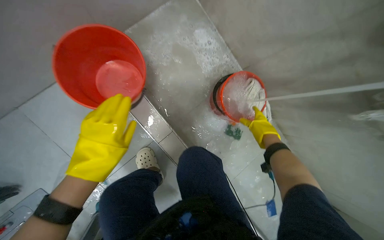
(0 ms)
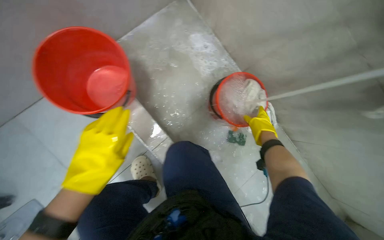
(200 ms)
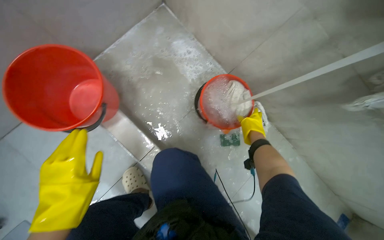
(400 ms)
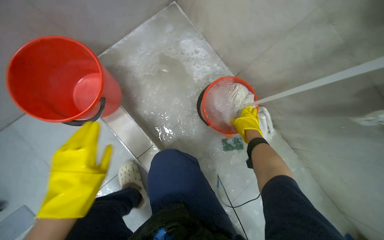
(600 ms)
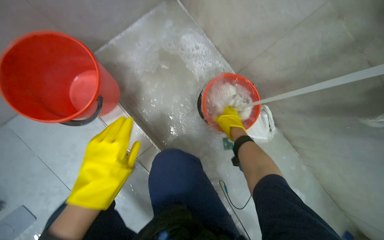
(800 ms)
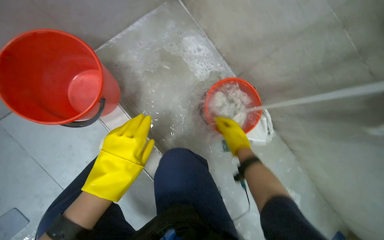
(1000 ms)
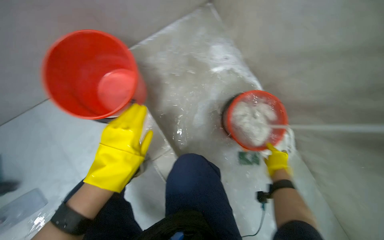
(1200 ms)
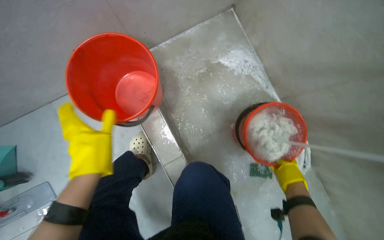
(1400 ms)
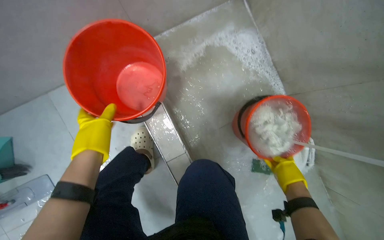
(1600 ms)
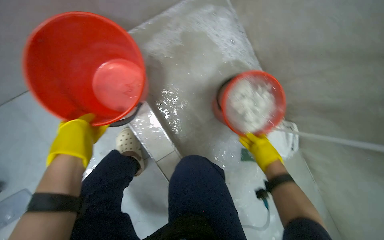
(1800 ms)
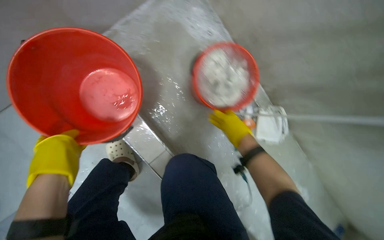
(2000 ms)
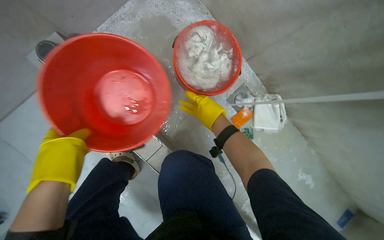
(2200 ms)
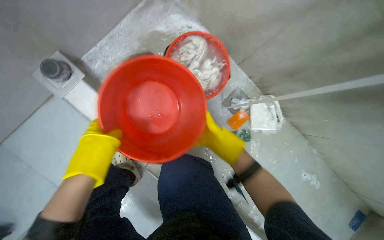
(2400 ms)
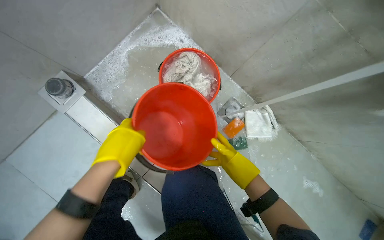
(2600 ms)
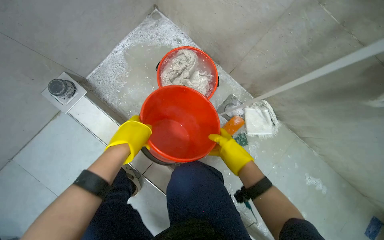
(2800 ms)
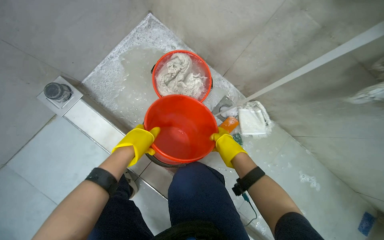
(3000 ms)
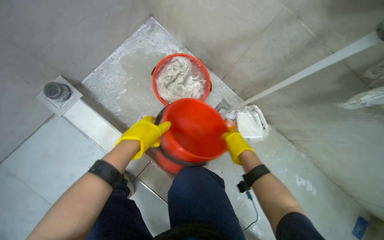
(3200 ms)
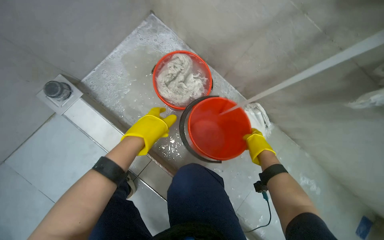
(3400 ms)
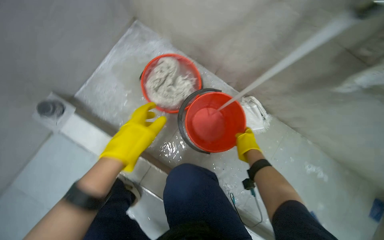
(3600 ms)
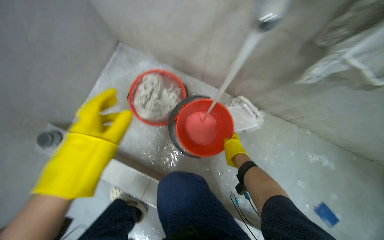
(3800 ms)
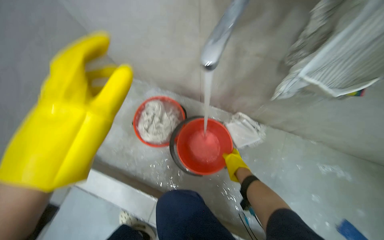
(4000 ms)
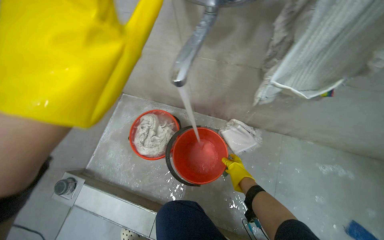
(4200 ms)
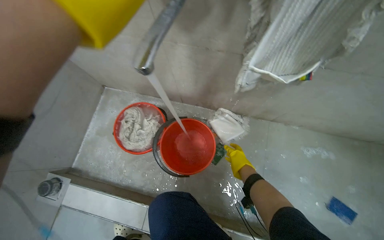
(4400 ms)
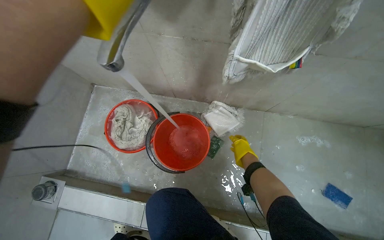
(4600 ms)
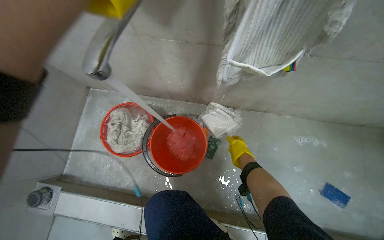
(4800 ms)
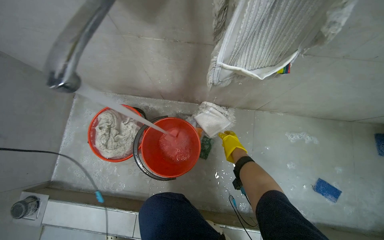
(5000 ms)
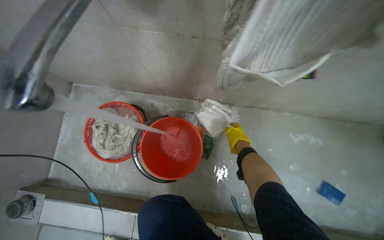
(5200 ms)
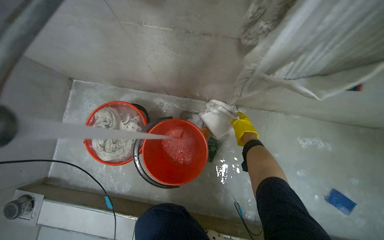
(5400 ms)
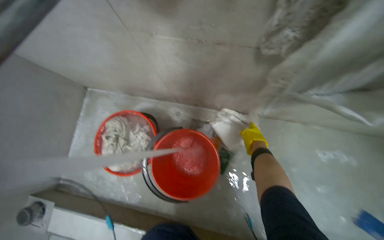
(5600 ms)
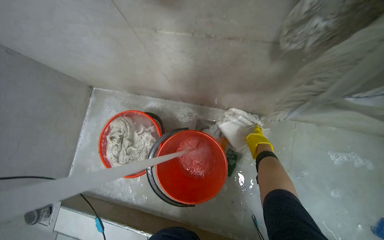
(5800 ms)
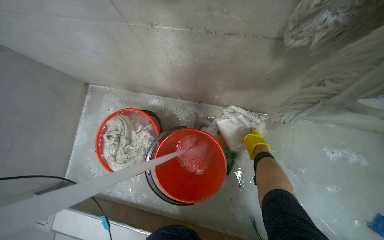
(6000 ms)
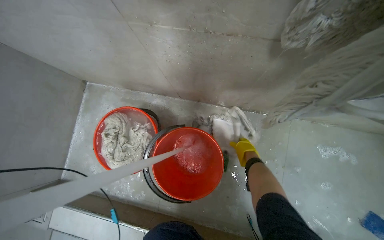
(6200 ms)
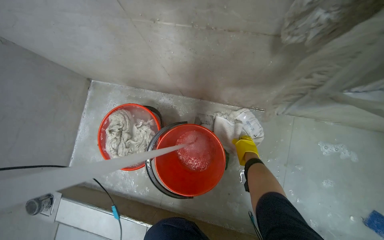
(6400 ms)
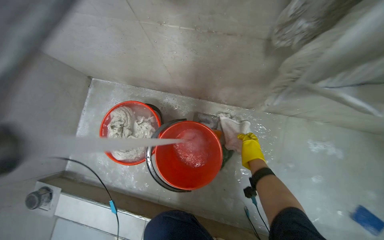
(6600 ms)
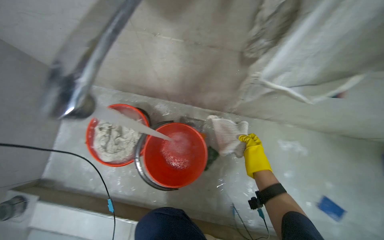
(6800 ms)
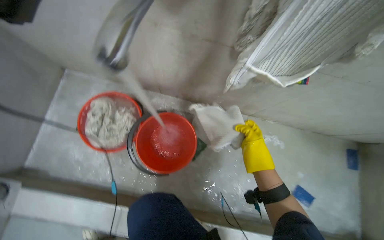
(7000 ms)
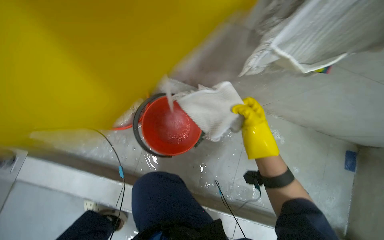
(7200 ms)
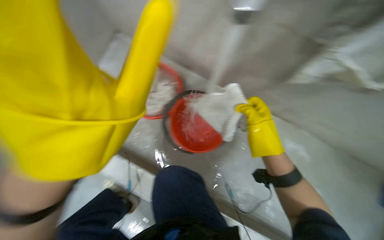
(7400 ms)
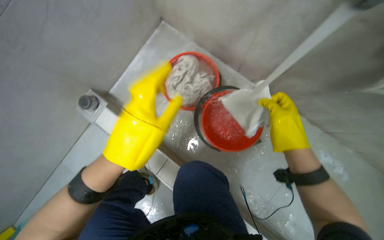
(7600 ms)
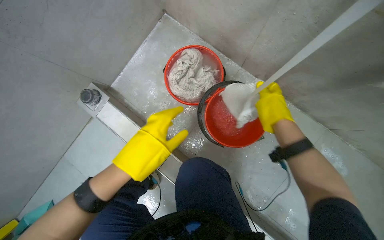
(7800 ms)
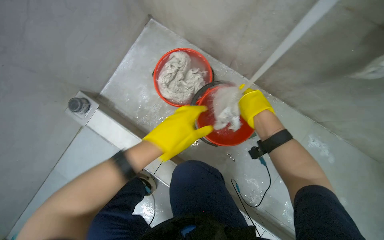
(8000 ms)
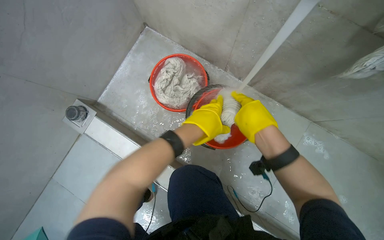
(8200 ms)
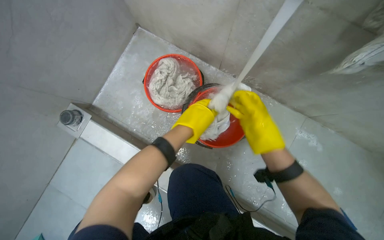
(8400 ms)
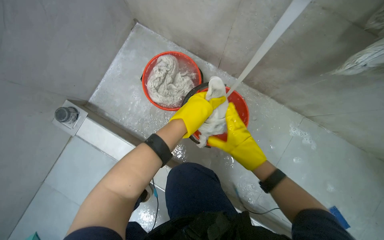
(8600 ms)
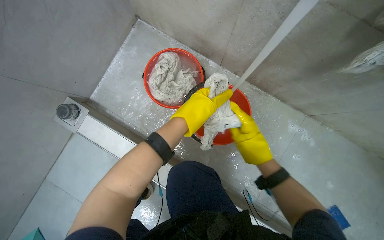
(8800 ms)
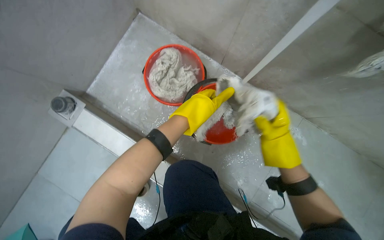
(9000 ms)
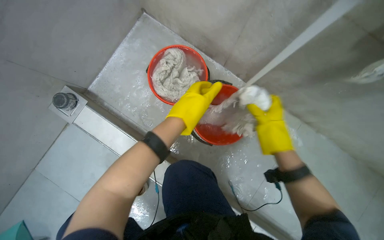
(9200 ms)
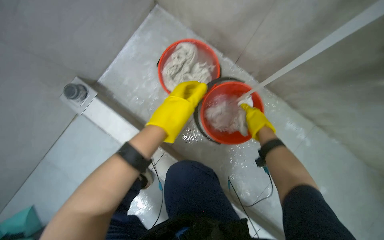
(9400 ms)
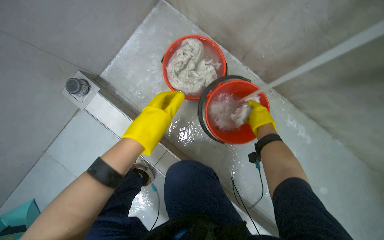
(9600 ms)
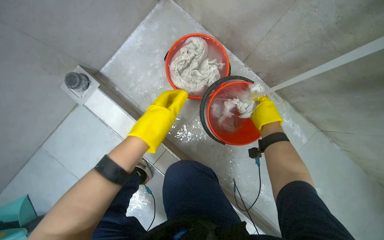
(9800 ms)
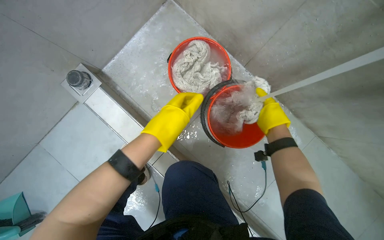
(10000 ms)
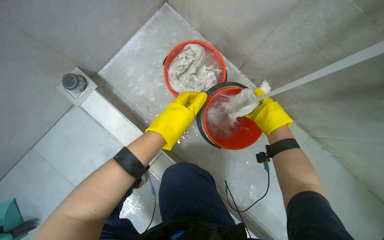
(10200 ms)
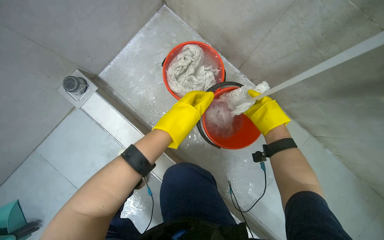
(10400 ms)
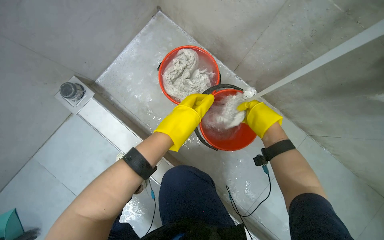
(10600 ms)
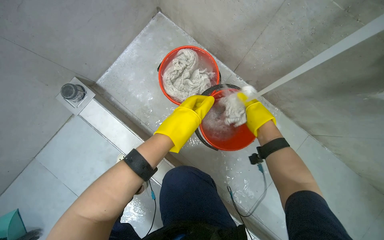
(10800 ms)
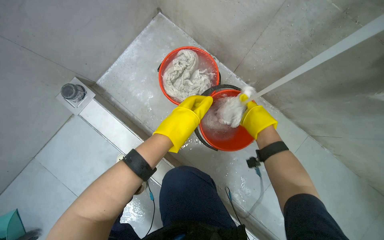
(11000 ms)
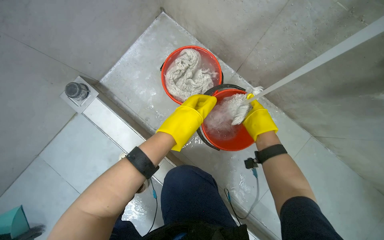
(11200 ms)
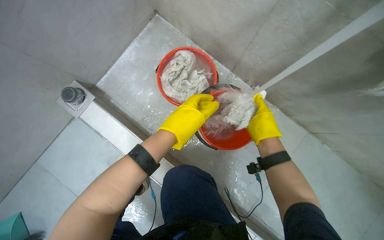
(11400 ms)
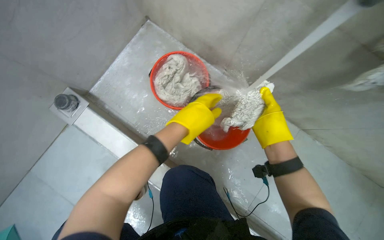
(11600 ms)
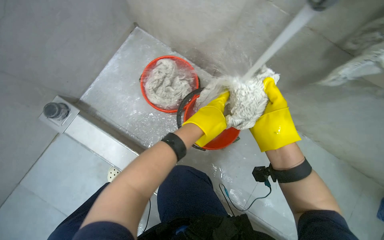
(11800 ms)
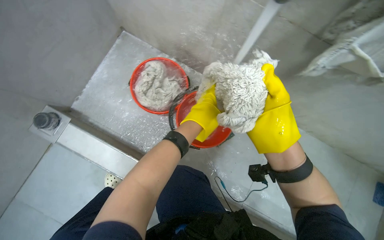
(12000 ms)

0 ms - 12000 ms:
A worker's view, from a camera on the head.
Job: preparing cleaning supplies.
The whole recording: Filling buckets and rinsing cleaning items. The worker fills multiple buckets with water and rinses various cleaning cloths and mop heads under a faucet.
0 ms - 1600 ms: The wearer looks some 15 degrees further to the left. The right hand goes to the left and returns, about 5 cm each way.
1600 ms - 3000 ms: The left hand heads to the right, covering roughly 20 cm.
3000 ms - 4400 ms: The scene turns roughly 25 degrees counterclockwise in the picture.
4400 ms - 6000 ms: The right hand heads up the picture, covering some 15 cm.
6000 ms - 7600 ms: The scene turns roughly 25 degrees clockwise in the picture.
7600 ms - 9000 ms: The right hand is displaced farther from the camera by roughly 10 cm, while the left hand travels to the right by about 10 cm.
10400 ms - 12000 ms: The left hand is displaced to the right by some 15 cm. Meanwhile the right hand moves nearer to the camera, approximately 15 cm.

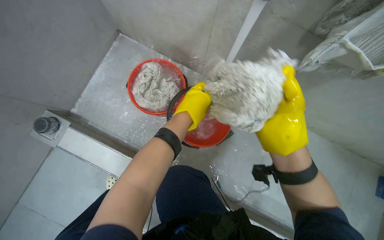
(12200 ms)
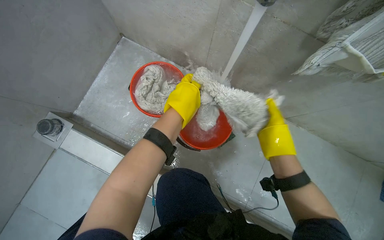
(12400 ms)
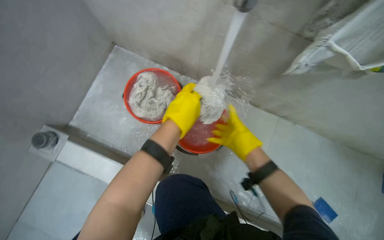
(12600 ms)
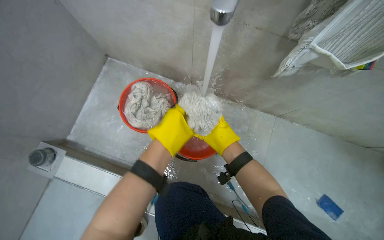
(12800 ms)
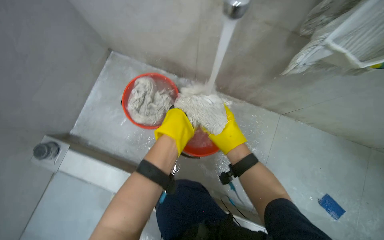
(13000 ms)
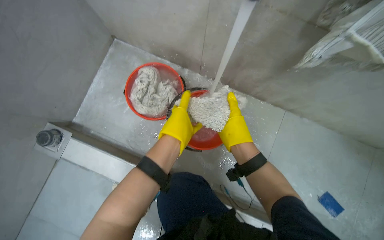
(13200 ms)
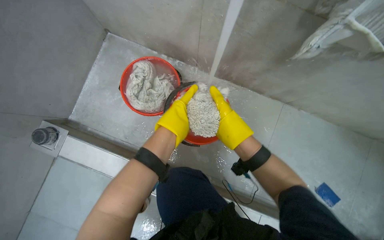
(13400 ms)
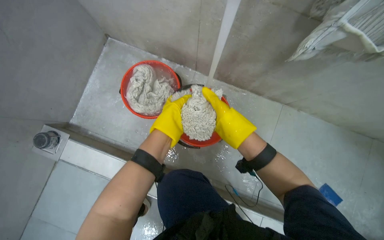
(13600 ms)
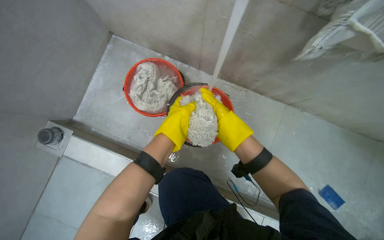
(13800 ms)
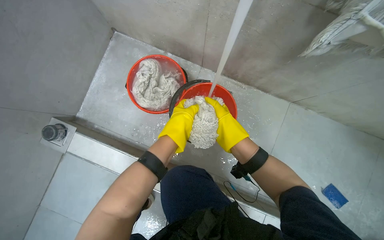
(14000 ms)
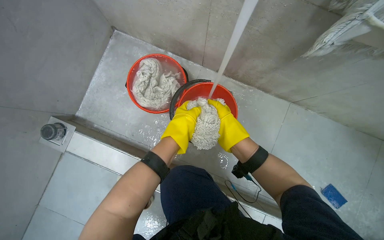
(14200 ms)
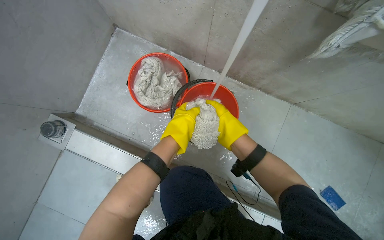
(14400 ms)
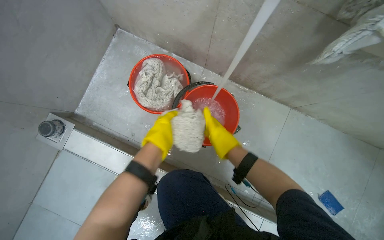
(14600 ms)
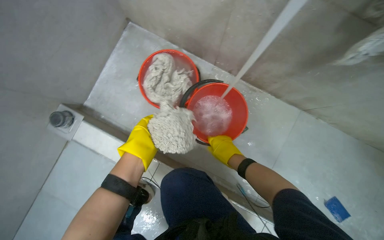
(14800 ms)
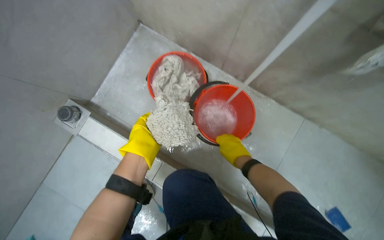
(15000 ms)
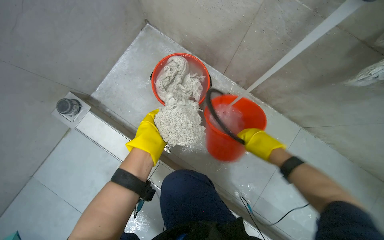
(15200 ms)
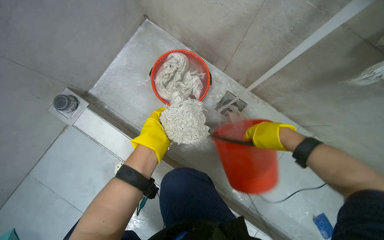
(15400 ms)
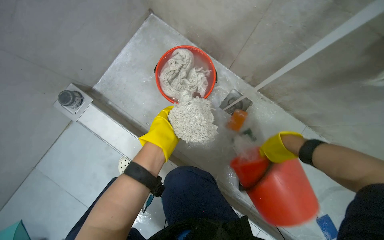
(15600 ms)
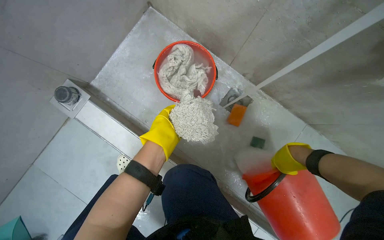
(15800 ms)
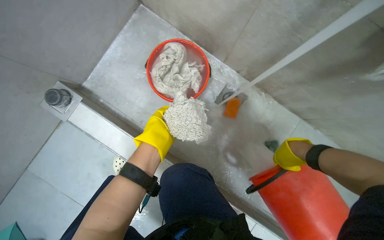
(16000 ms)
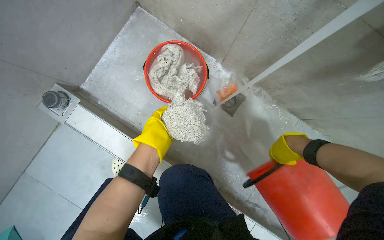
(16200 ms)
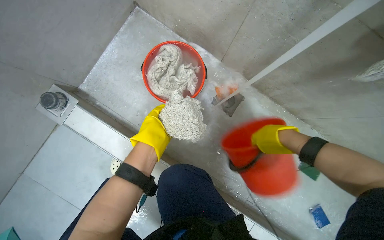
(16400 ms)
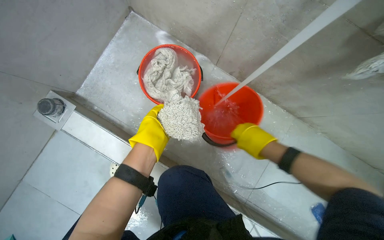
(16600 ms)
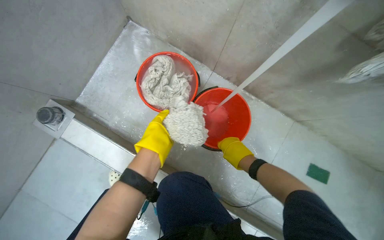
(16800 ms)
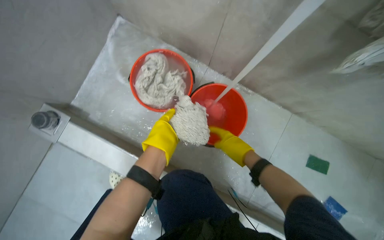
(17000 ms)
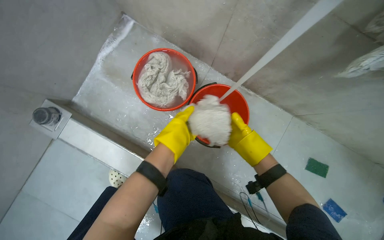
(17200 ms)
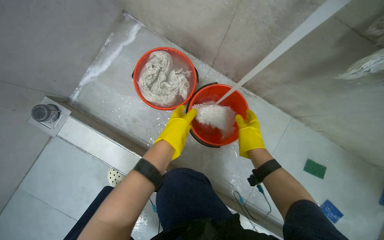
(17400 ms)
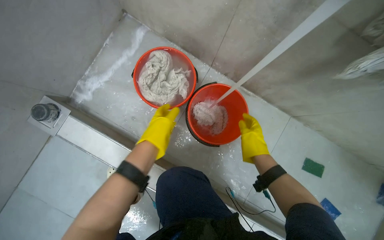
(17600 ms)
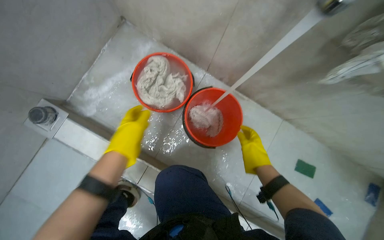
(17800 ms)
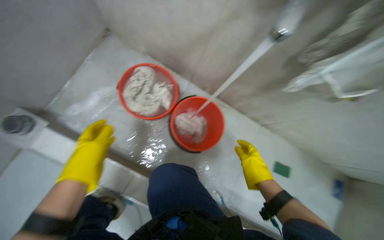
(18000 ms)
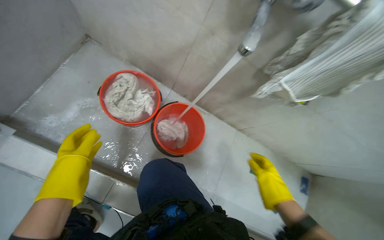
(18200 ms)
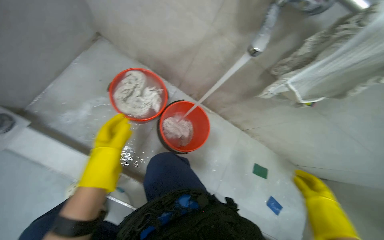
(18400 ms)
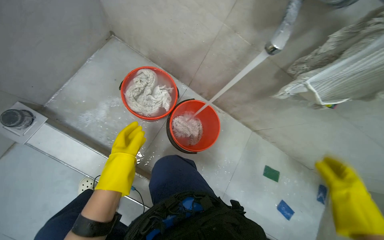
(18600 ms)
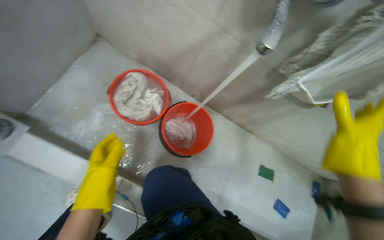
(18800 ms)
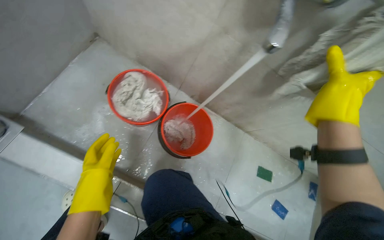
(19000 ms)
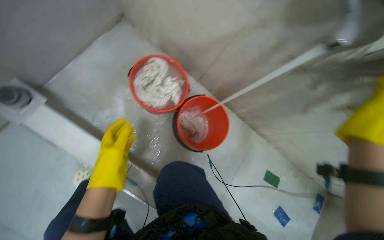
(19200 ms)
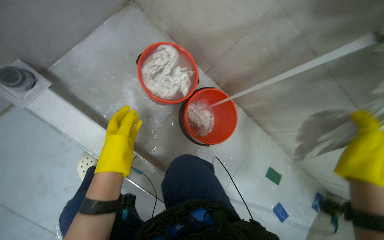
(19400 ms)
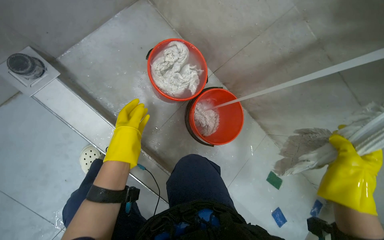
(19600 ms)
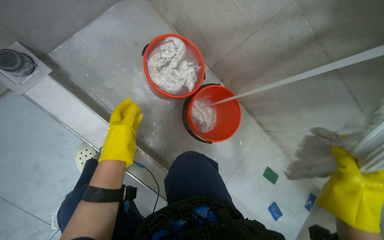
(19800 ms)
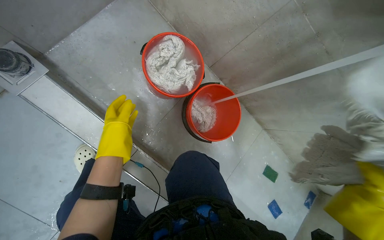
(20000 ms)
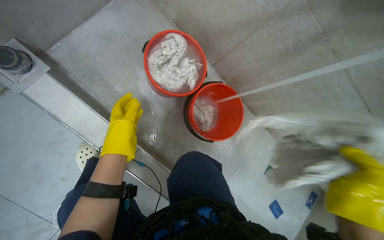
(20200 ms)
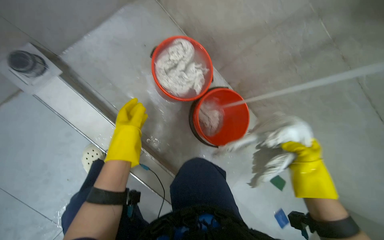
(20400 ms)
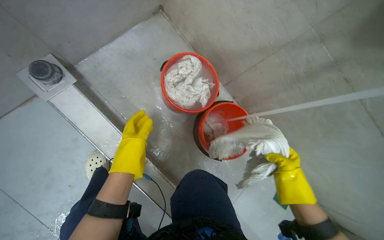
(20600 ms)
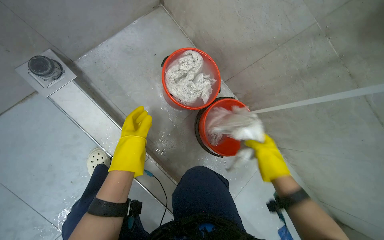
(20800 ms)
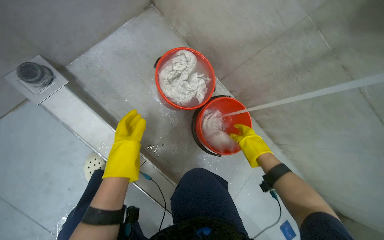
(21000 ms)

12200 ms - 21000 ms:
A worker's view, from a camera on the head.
Job: preparing cleaning supplies.
The whole recording: Filling buckets and rinsing cleaning items. The worker fills multiple buckets with water and rinses various cleaning cloths and mop heads under a faucet.
12200 ms - 13600 ms: The right hand goes approximately 10 cm farther from the camera.
13600 ms - 15200 ms: The left hand shifts some 15 cm to the left and down the picture.
15200 ms - 16600 ms: The right hand travels to the right and back again, roughly 15 cm each way.
16600 ms - 18000 ms: The right hand goes some 10 cm down the picture. The left hand heads to the left, covering approximately 10 cm.
18000 ms - 19600 ms: The left hand is displaced farther from the camera by roughly 10 cm.
19600 ms - 21000 ms: The right hand is displaced farther from the camera, to the left and up the picture by approximately 25 cm.
